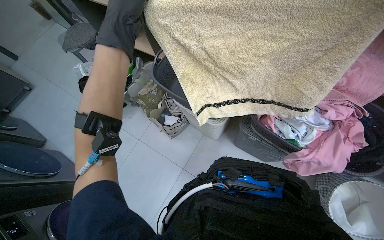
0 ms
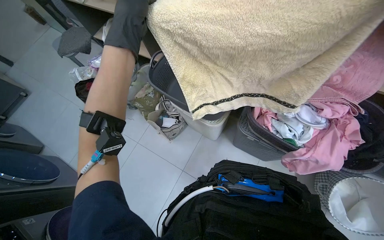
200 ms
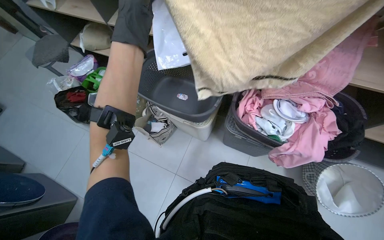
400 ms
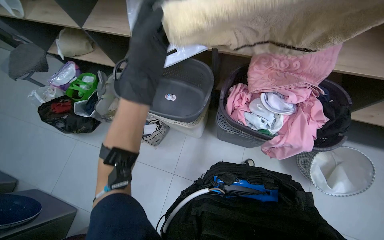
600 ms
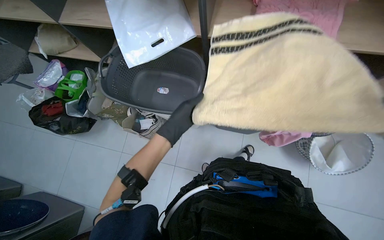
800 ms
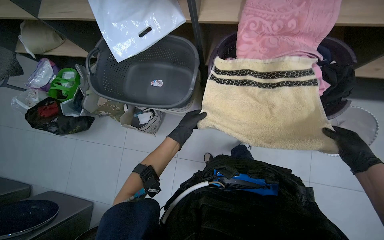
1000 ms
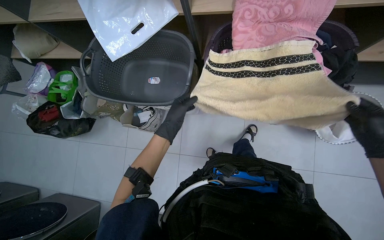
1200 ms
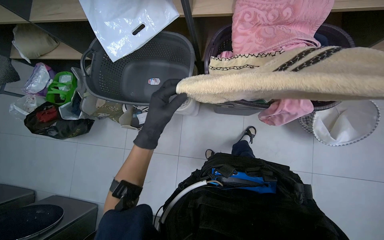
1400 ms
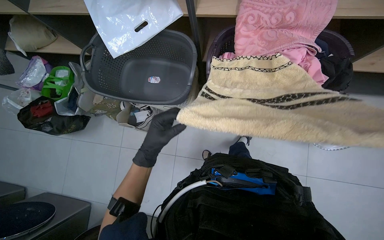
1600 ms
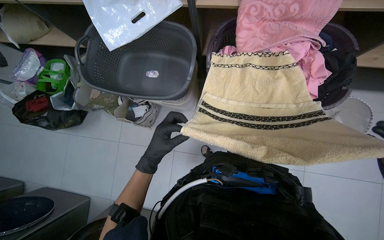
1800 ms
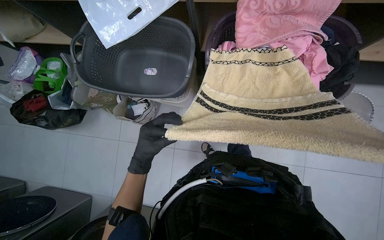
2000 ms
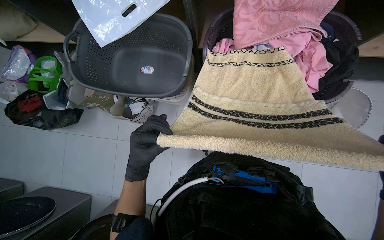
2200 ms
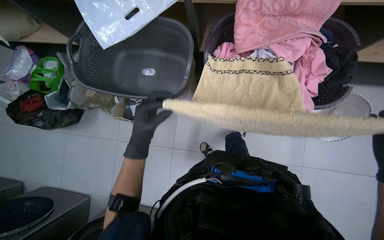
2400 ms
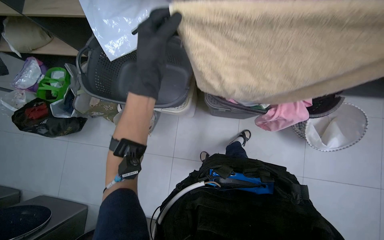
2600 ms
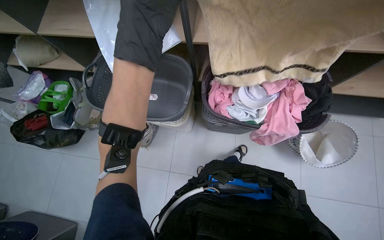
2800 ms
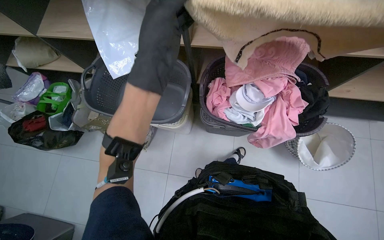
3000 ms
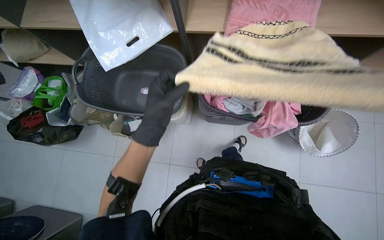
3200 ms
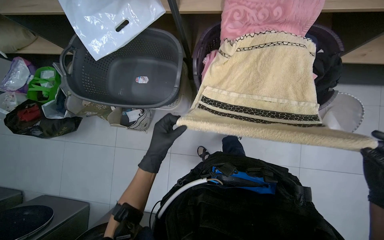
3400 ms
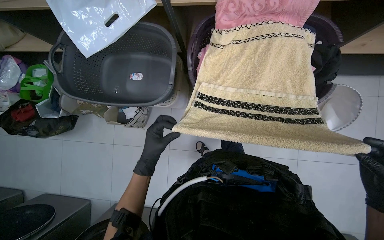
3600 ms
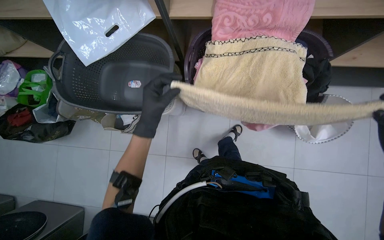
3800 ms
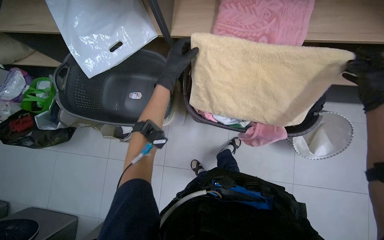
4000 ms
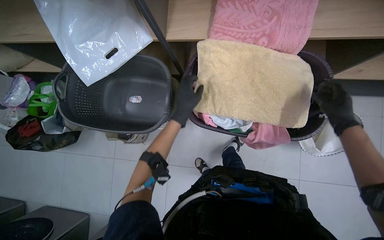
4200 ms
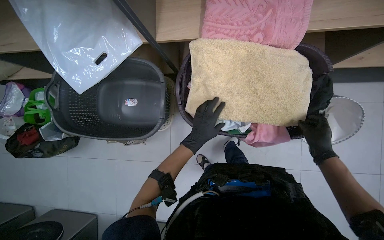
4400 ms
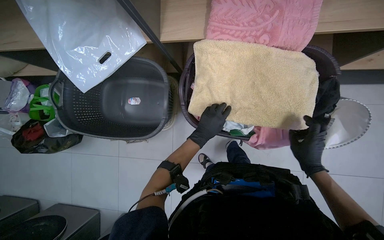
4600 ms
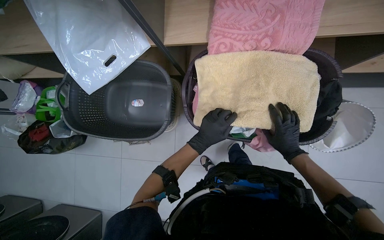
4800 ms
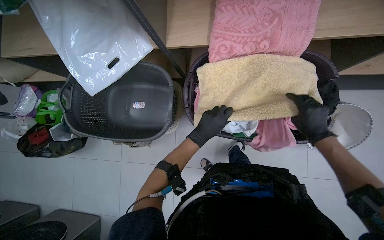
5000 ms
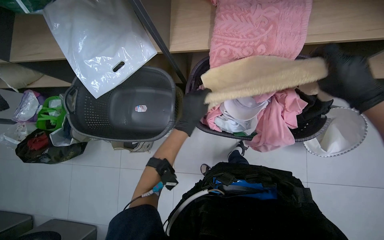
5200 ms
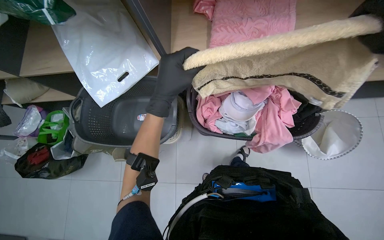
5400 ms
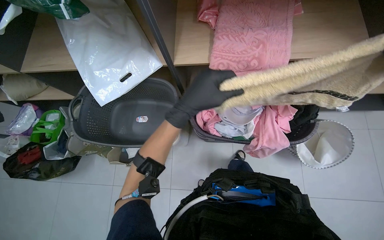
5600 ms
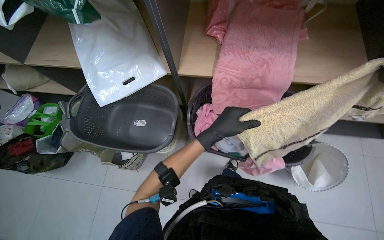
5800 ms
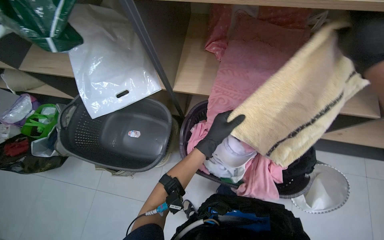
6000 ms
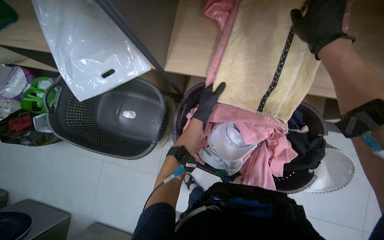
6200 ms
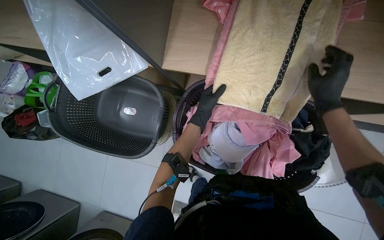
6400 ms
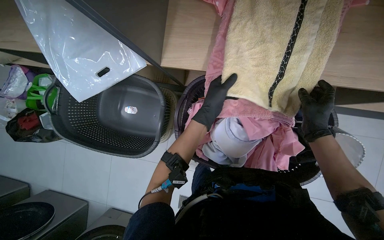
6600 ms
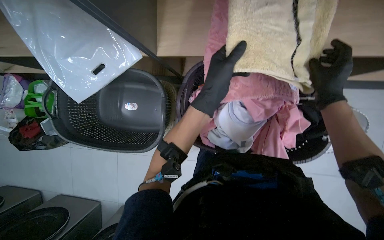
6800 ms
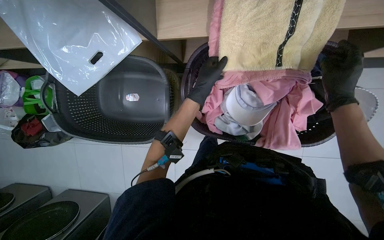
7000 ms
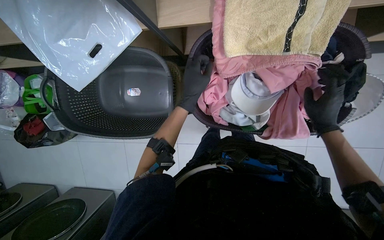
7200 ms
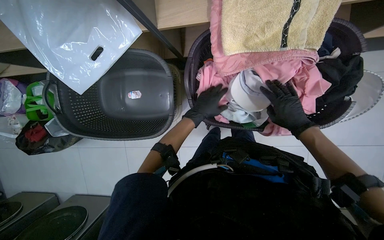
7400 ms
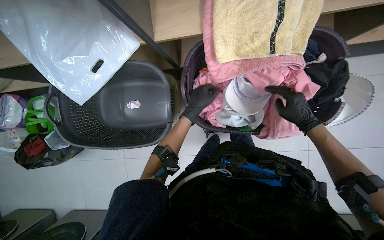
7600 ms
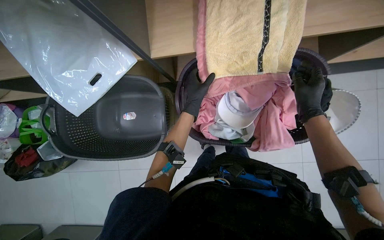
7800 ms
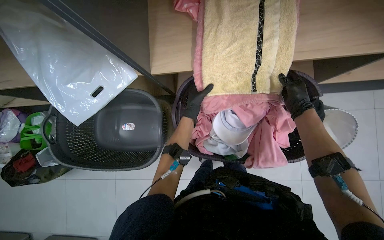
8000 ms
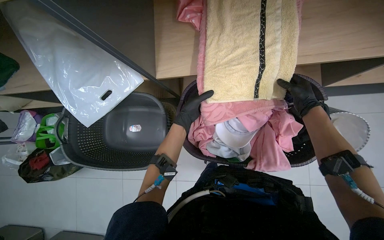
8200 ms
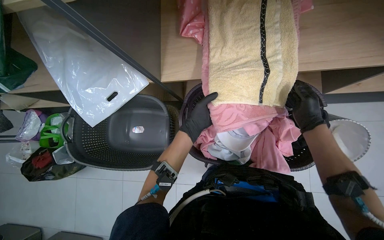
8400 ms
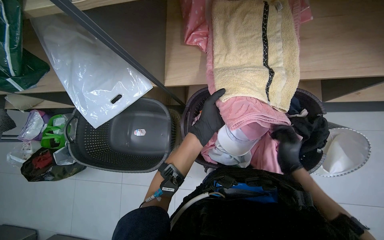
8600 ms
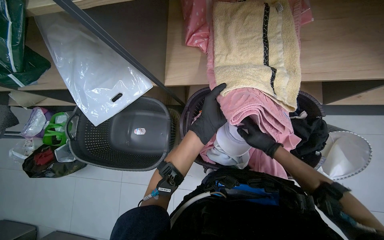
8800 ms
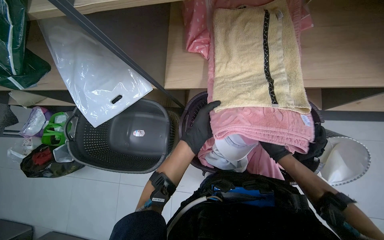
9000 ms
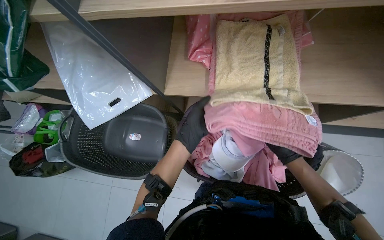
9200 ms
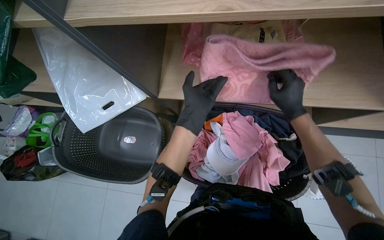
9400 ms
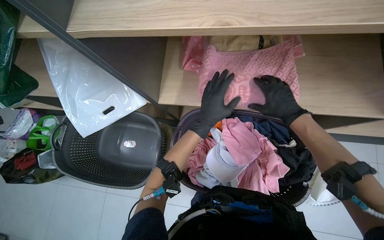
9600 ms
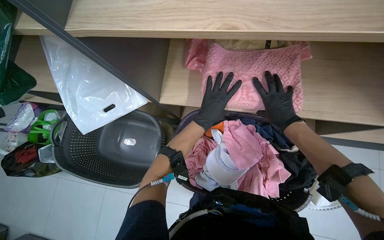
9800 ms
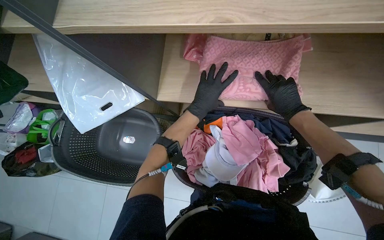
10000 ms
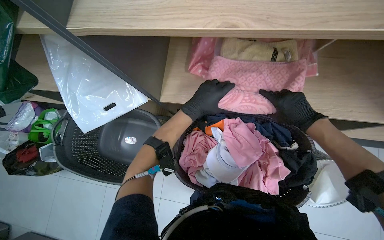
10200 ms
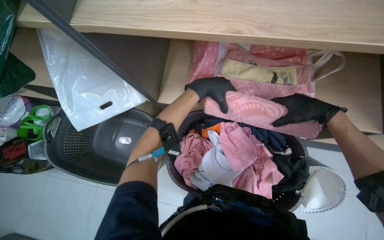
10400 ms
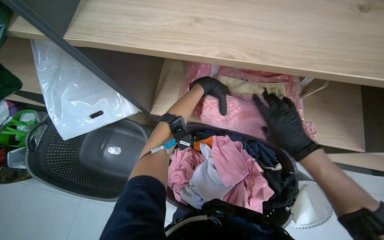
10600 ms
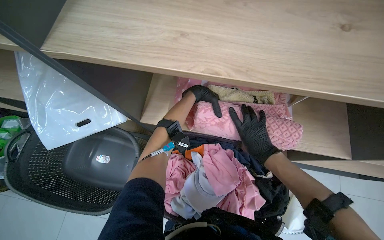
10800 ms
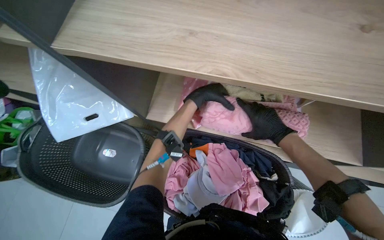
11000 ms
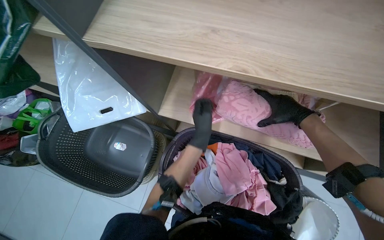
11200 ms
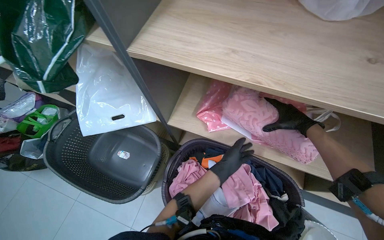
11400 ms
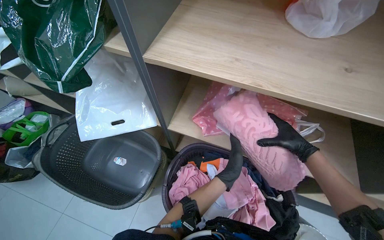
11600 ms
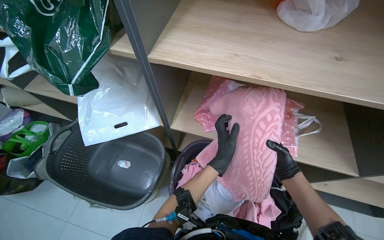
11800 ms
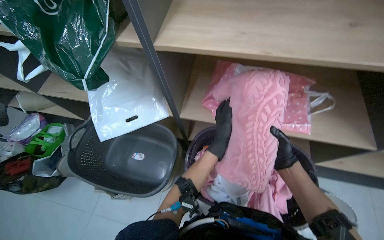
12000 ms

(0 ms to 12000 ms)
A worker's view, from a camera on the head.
Job: managing laundry.
The whole recording: Folding and organizing laundry. The worker folds and organizes various clothes, placing them into baskets, on shelves, and into bags.
0 ms - 1600 ms: The left hand goes some 35 cm to the right, farther from the camera and down the picture.
1600 ms - 3000 ms: The left hand shifts approximately 30 cm nearer to the camera and up the picture.
3000 ms - 4400 ms: The view tilts some 10 degrees downward. The left hand swings up and down the picture, about 25 cm each way, with 2 reversals.
4400 ms - 6000 ms: The wearer looks roughly 15 degrees further upward. The left hand moves some 25 cm nearer to the camera and comes back.
6000 ms - 7600 ms: The view tips downward by approximately 20 degrees. The left hand swings nearer and farther, some 20 cm each way, with 2 reversals.
7600 ms - 9000 ms: The view tilts some 15 degrees upward. The left hand goes nearer and farther, about 15 cm each way, reversing 2 times.
9000 ms - 10400 ms: The right hand heads up the picture and nearer to the camera, covering some 35 cm, while the left hand goes roughly 25 cm up the picture.
10400 ms - 12000 ms: The view tilts some 15 degrees upward. The hands both shift down the picture by roughly 15 cm.

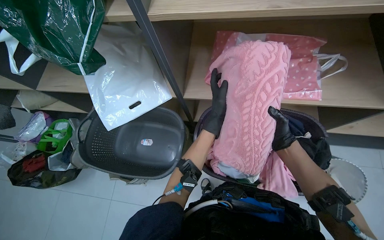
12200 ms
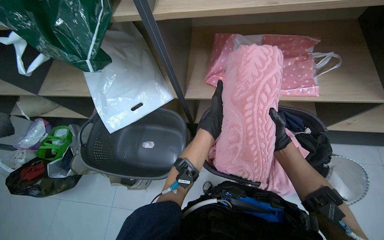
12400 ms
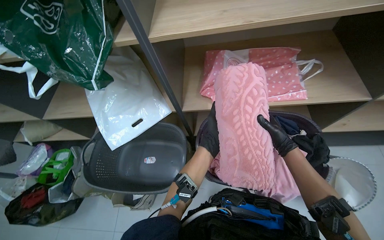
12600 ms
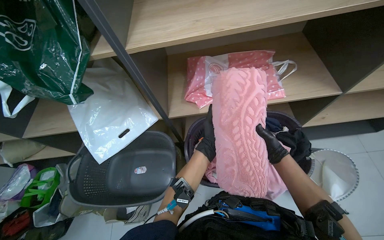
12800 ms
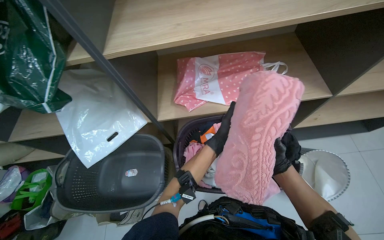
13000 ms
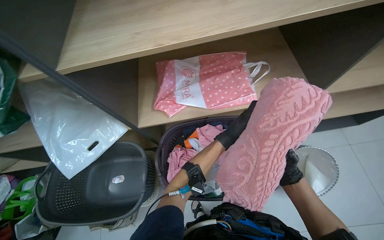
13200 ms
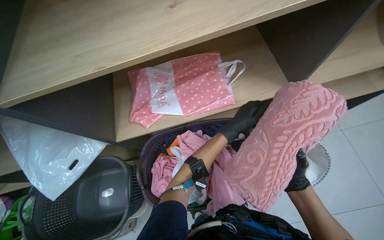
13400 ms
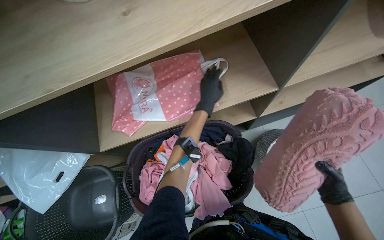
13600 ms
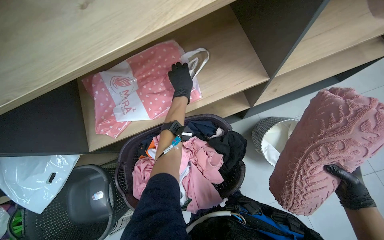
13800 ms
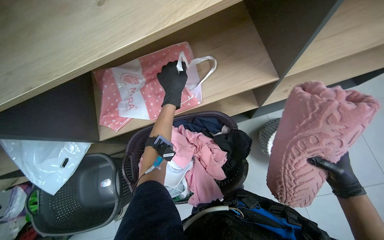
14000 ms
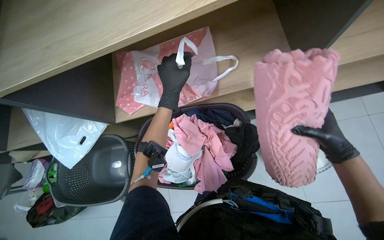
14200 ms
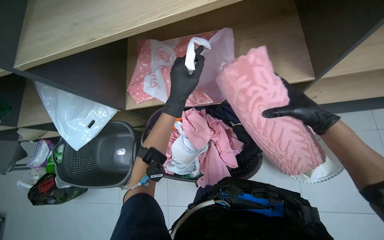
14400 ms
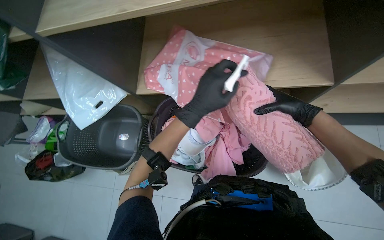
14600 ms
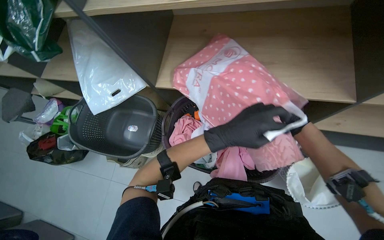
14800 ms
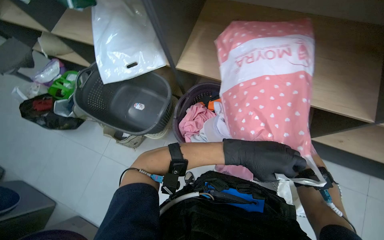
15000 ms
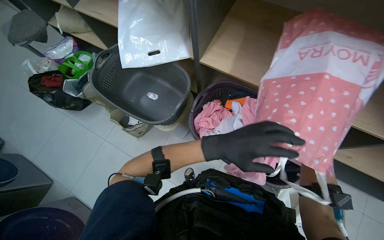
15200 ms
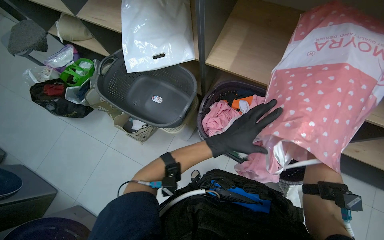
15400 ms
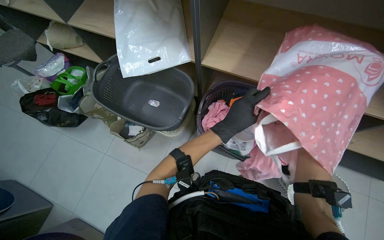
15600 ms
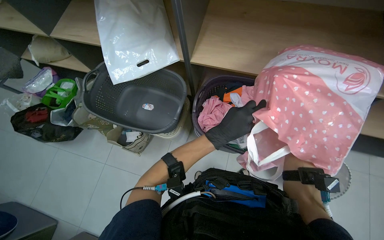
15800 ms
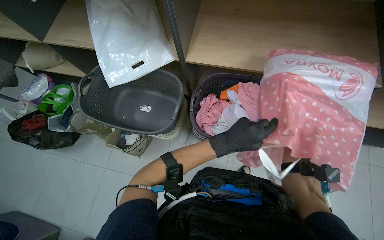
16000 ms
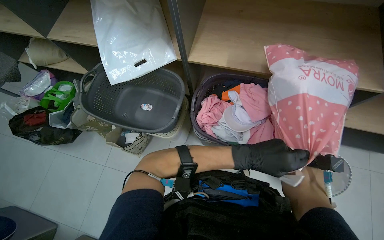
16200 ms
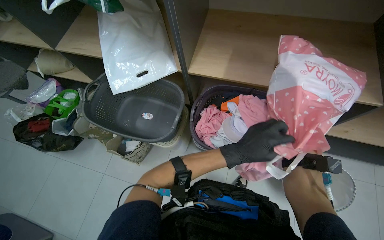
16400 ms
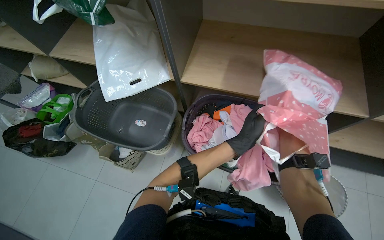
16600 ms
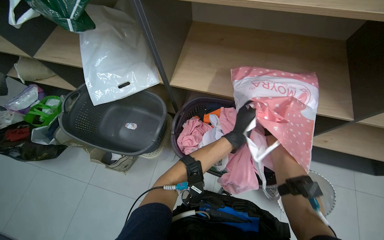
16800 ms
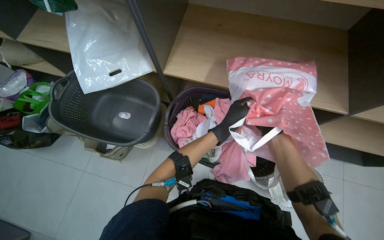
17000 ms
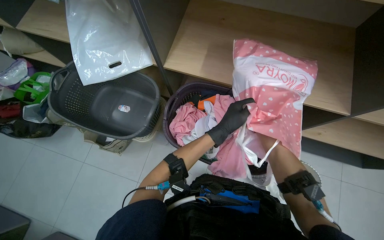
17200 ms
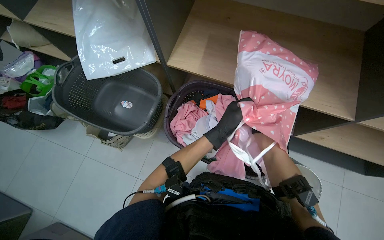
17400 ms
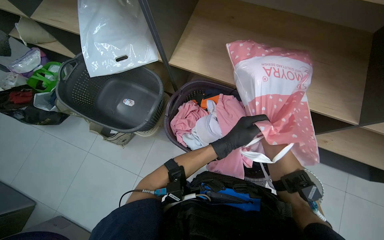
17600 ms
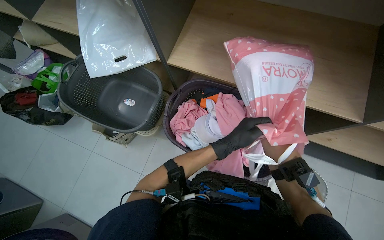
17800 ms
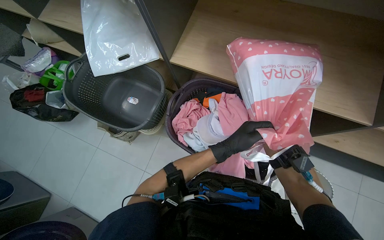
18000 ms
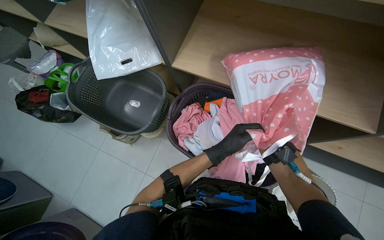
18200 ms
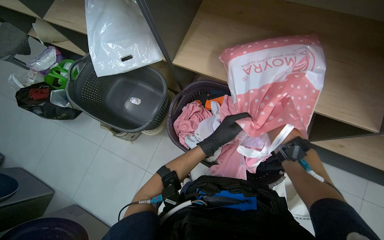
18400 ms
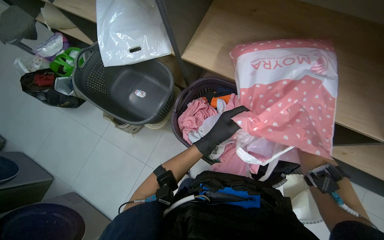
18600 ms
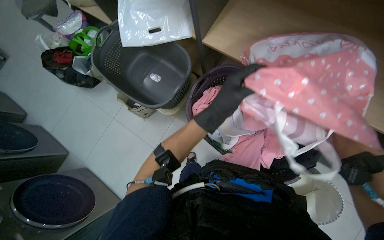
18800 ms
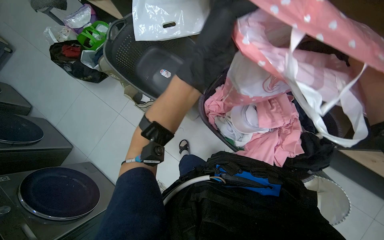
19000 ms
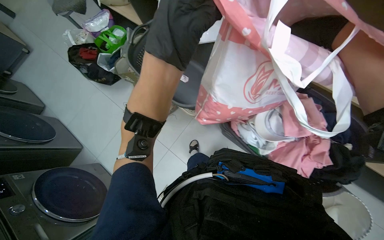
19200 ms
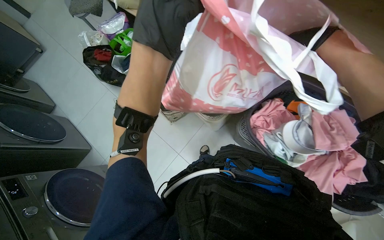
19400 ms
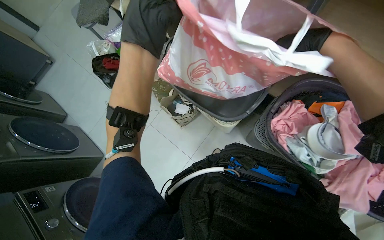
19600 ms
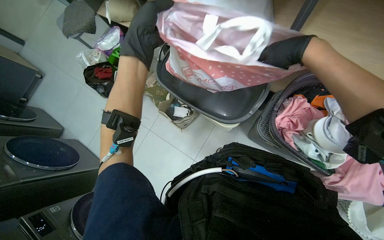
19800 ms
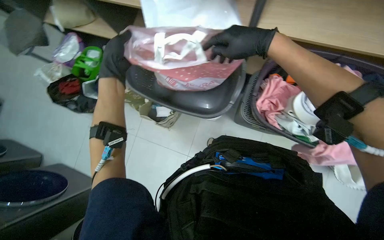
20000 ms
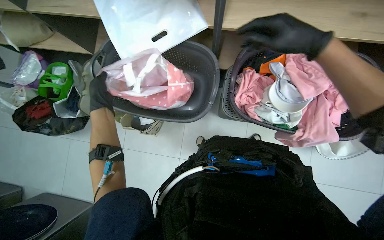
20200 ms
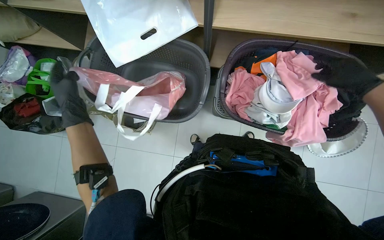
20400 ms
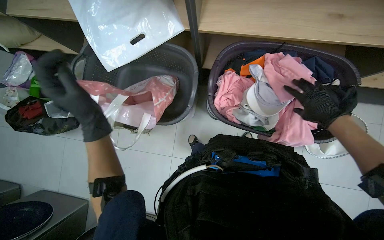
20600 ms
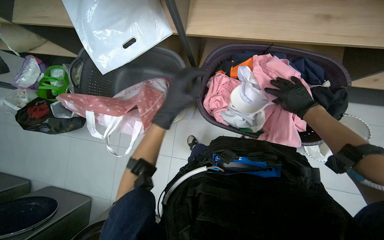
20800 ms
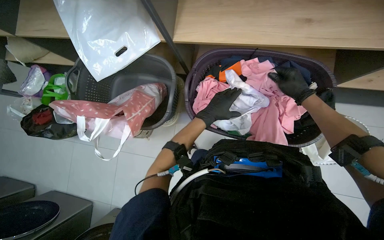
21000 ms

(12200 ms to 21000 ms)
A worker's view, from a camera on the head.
Job: managing laundry.
The whole recording: Folding and organizing laundry. The worker folds and organizes various clothes, placing them into baskets, on shelves, and into bags.
12200 ms - 13600 ms: The right hand goes about 40 cm to the right and down the picture, while the left hand is displaced up the picture by approximately 15 cm, and moves roughly 10 cm farther from the camera and comes back.
13600 ms - 15200 ms: The wearer looks roughly 15 degrees further downward. The scene turns about 45 degrees clockwise in the picture.
18000 ms - 19600 ms: The left hand goes approximately 60 cm to the left and up the picture.
19600 ms - 21000 ms: Everything in view rotates approximately 30 degrees counterclockwise.
